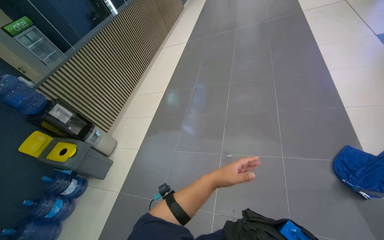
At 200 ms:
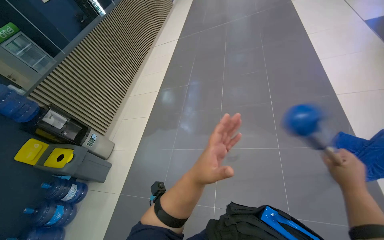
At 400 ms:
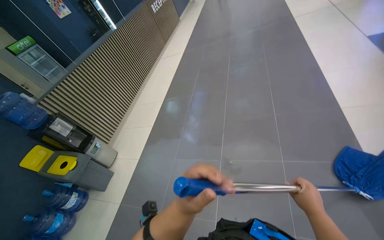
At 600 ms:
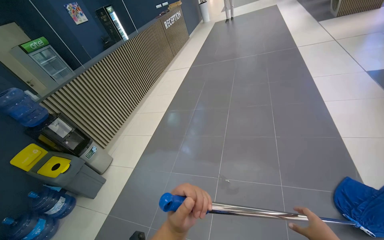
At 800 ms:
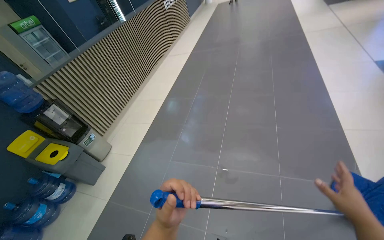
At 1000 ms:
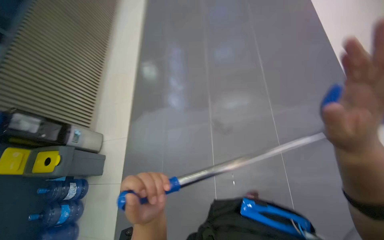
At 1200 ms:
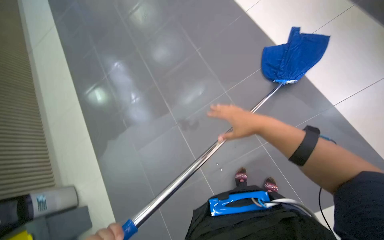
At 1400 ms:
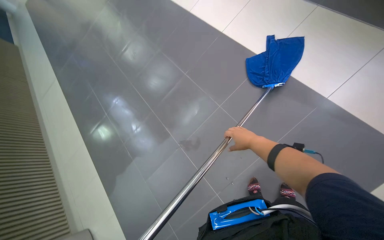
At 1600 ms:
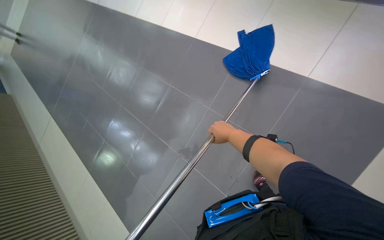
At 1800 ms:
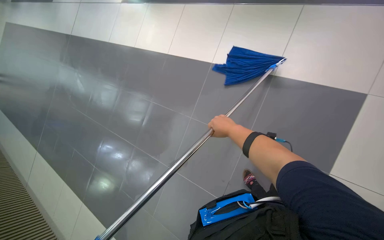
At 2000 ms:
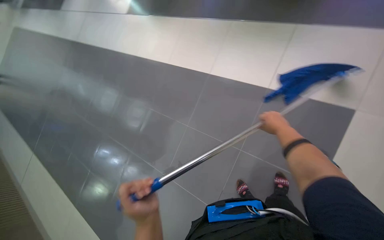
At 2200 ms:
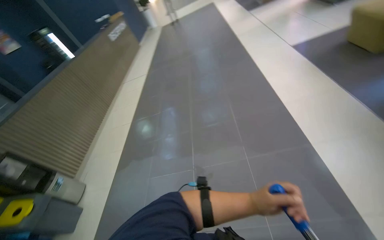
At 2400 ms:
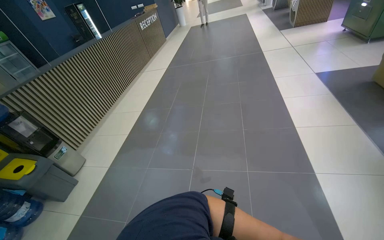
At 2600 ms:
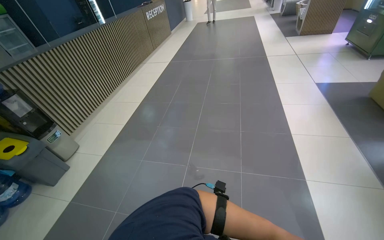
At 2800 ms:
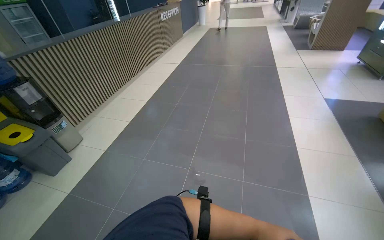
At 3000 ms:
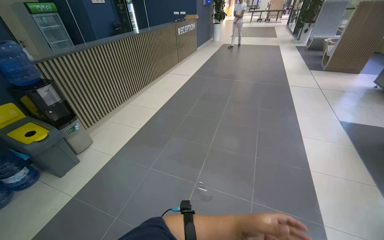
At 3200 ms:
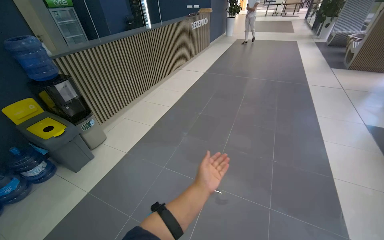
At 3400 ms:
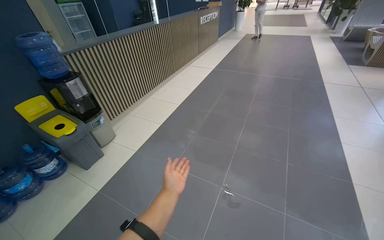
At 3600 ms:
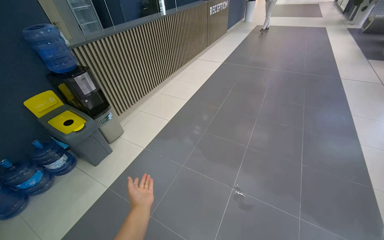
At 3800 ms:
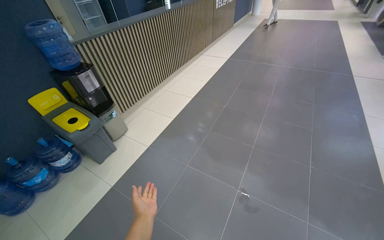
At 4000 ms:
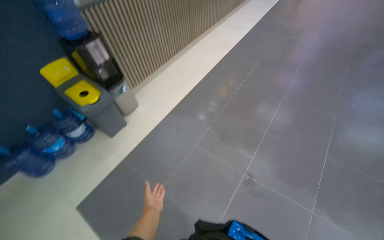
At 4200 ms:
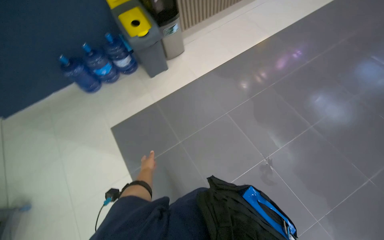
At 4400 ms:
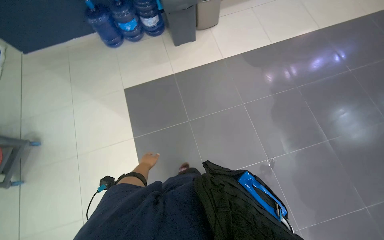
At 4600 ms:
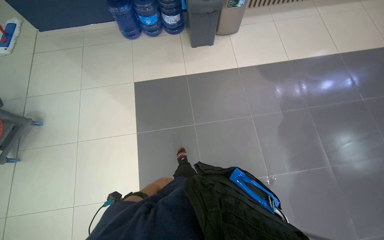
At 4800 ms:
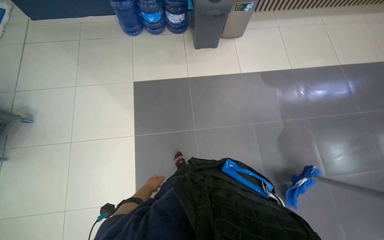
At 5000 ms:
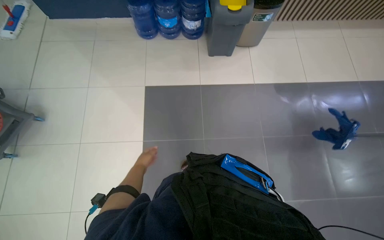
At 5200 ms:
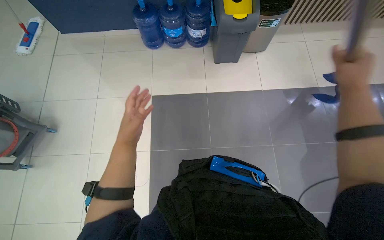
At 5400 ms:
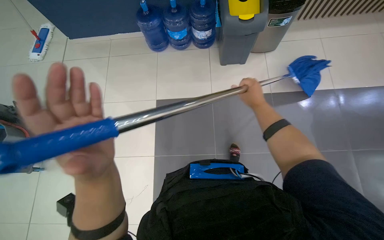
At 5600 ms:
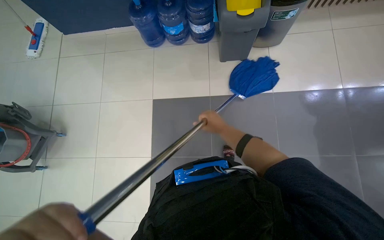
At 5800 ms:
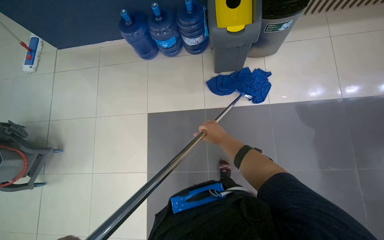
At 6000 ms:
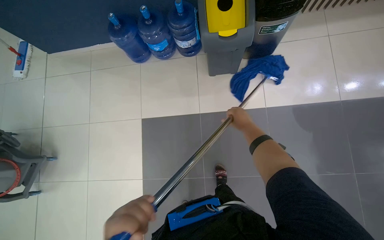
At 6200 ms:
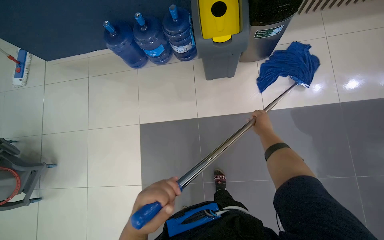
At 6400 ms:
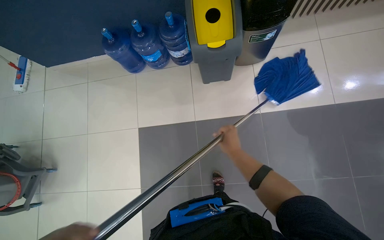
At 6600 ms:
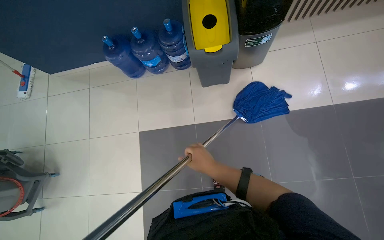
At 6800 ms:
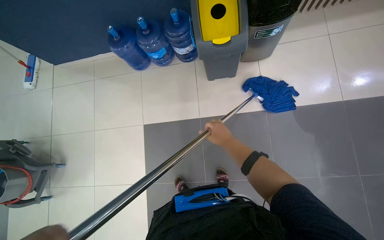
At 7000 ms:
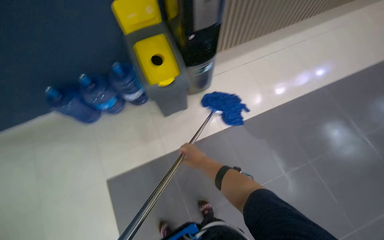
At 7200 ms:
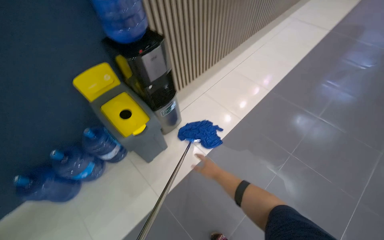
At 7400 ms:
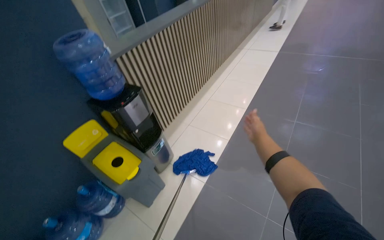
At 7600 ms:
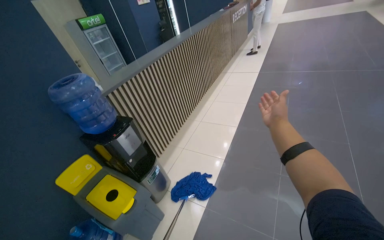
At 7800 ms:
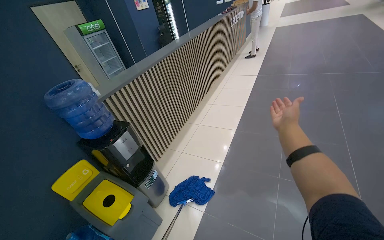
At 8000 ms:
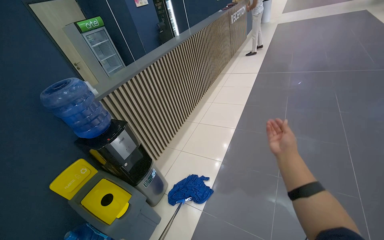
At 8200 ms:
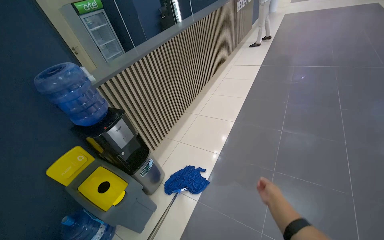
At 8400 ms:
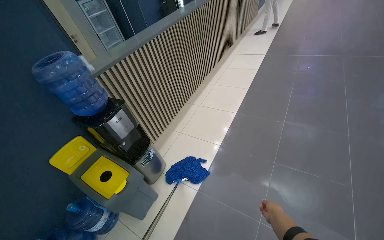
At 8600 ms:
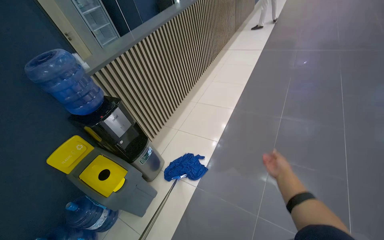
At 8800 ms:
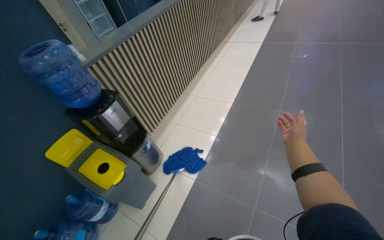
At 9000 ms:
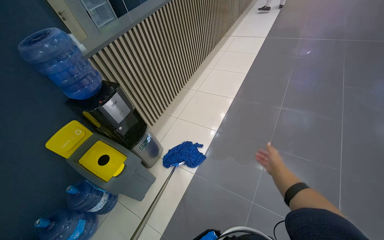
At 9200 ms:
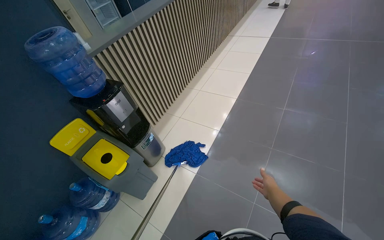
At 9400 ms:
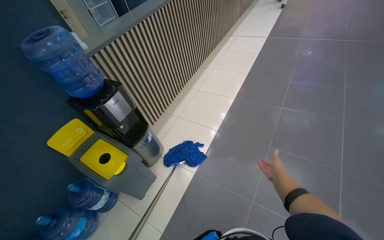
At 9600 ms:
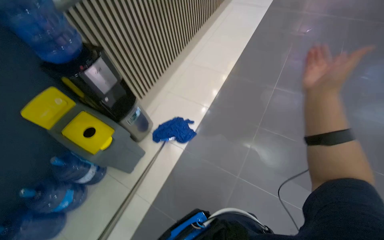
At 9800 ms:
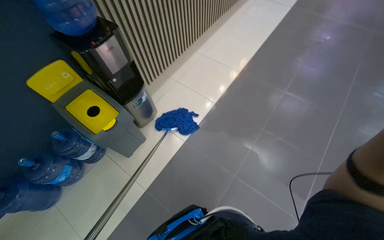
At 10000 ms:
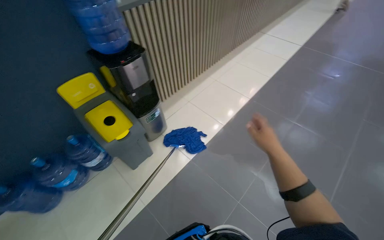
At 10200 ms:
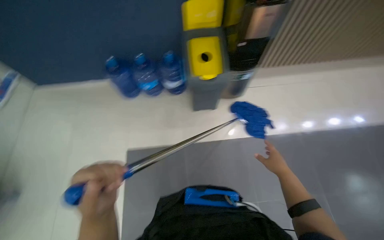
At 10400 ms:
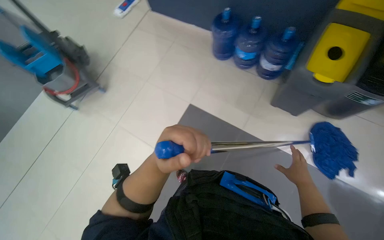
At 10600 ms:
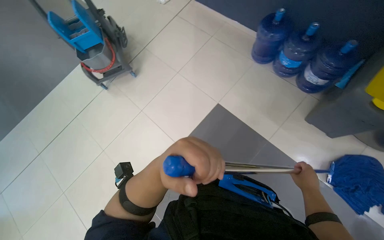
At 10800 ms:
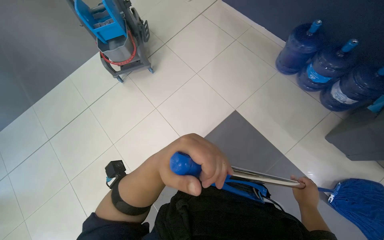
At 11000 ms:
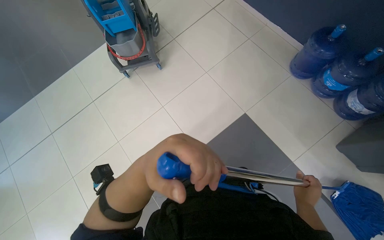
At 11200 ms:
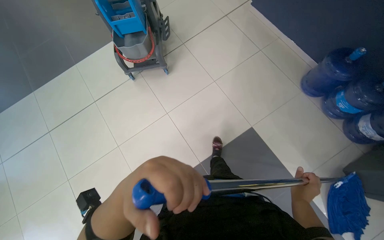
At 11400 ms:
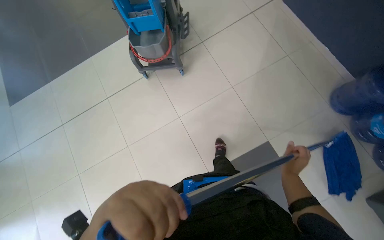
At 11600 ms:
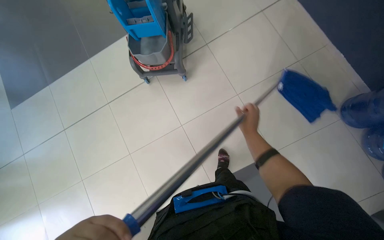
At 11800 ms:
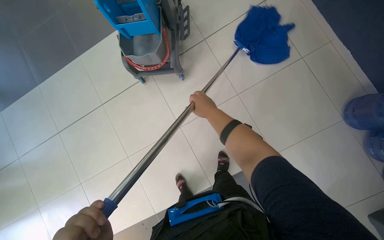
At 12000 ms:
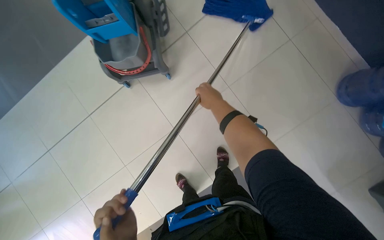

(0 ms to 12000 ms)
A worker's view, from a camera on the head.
Job: mopping floor.
The whole recording: Mopping floor with blue mop. The worker mops the floor with a blue mop.
0 ms - 1600 ms: The scene turns approximately 65 degrees counterclockwise in the picture.
1600 ms - 3000 ms: The wearer moves some 2.5 m. Everything in view rotates some 30 degrees clockwise.
3000 ms - 4400 ms: The camera travels approximately 60 cm. The wearer looks some 50 degrees further to the left. The wearer looks roughly 40 degrees further downward.
4400 ms - 6000 ms: The wearer moves roughly 80 cm.
6000 ms - 7600 ms: The wearer's head swings some 60 degrees to the right. The camera pitches upward, by approximately 45 degrees.
7600 ms - 9000 ms: The right hand goes up and down the picture, about 30 cm each way, reversing 2 times.
10400 ms - 12000 ms: The camera travels approximately 1 m. The view tilts approximately 20 degrees downward.

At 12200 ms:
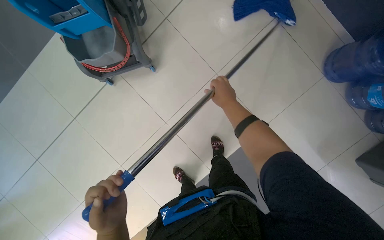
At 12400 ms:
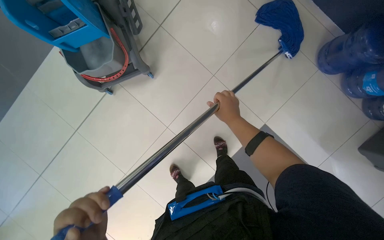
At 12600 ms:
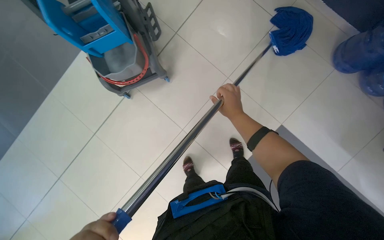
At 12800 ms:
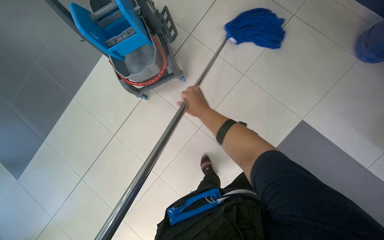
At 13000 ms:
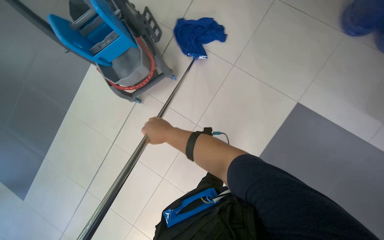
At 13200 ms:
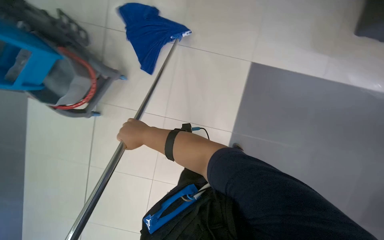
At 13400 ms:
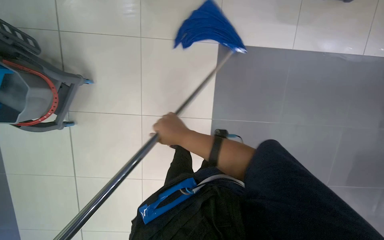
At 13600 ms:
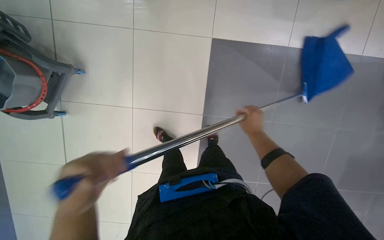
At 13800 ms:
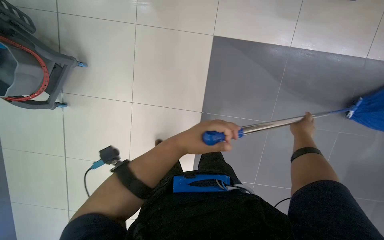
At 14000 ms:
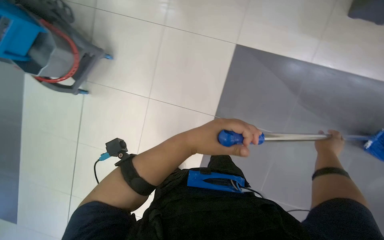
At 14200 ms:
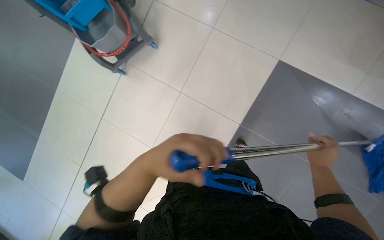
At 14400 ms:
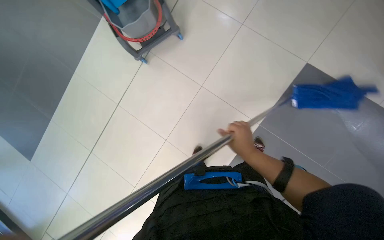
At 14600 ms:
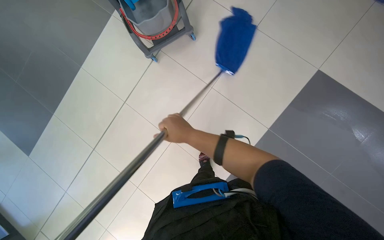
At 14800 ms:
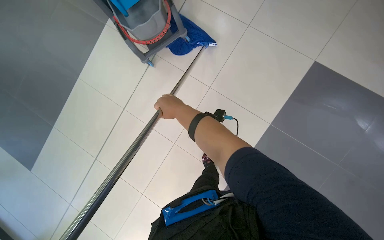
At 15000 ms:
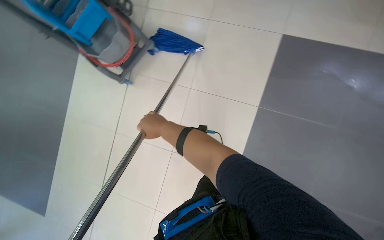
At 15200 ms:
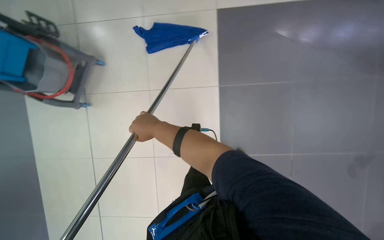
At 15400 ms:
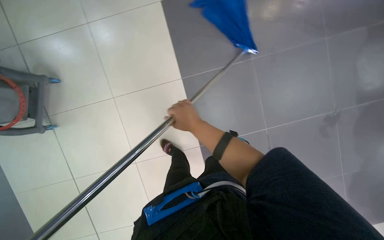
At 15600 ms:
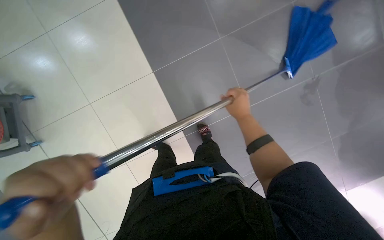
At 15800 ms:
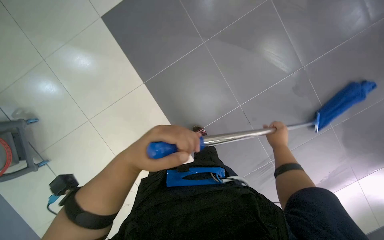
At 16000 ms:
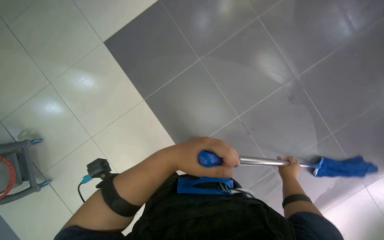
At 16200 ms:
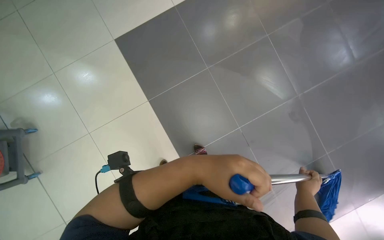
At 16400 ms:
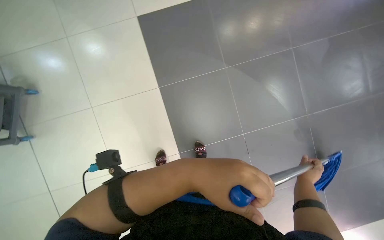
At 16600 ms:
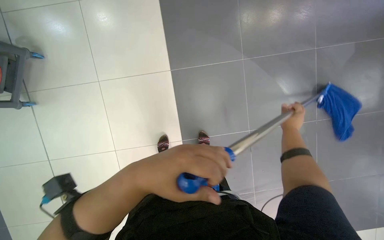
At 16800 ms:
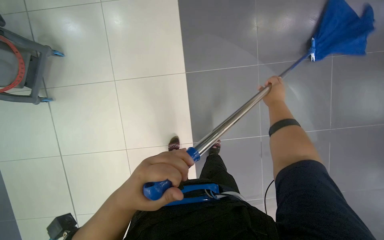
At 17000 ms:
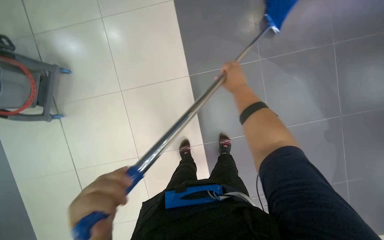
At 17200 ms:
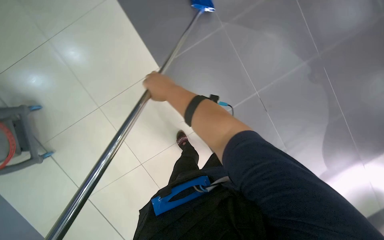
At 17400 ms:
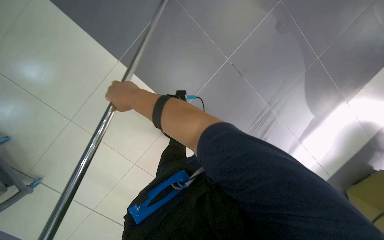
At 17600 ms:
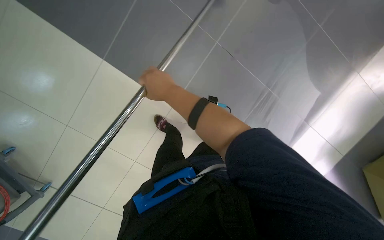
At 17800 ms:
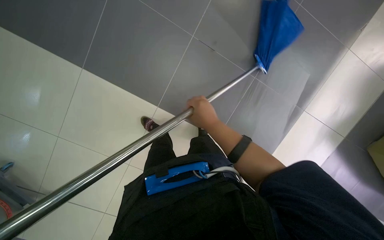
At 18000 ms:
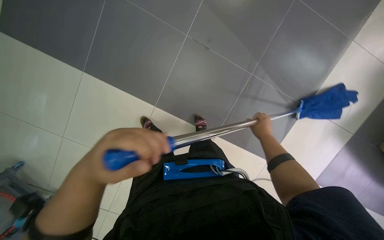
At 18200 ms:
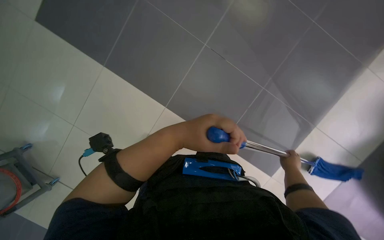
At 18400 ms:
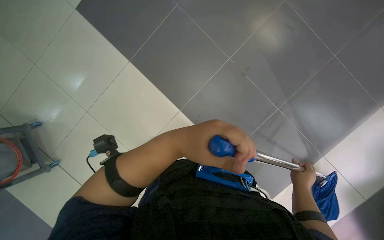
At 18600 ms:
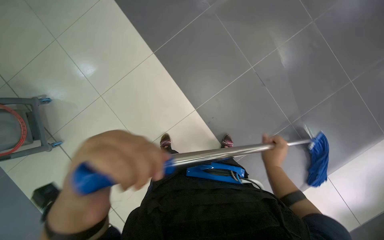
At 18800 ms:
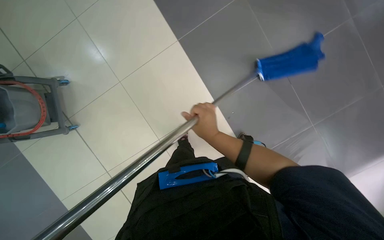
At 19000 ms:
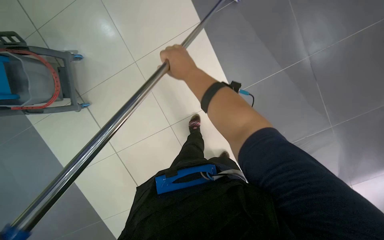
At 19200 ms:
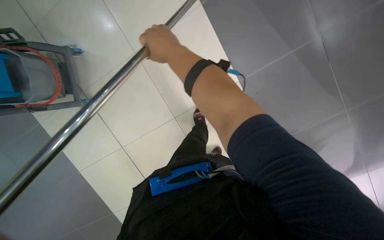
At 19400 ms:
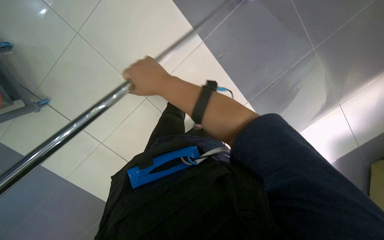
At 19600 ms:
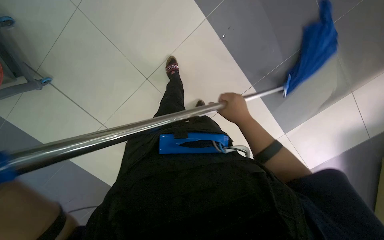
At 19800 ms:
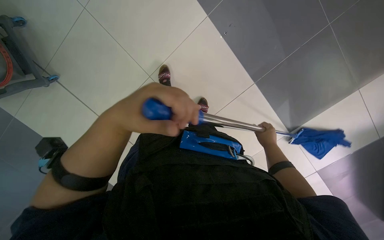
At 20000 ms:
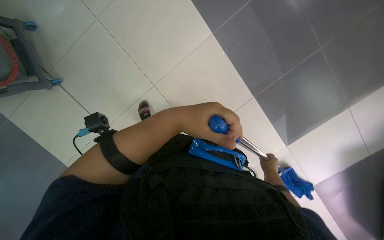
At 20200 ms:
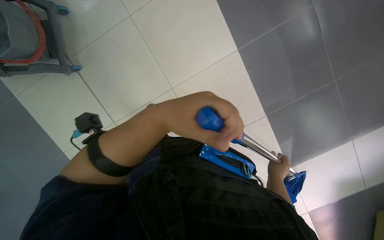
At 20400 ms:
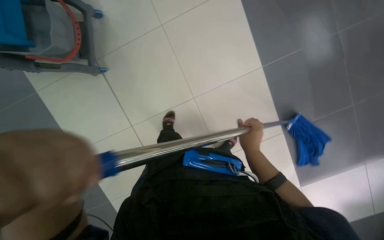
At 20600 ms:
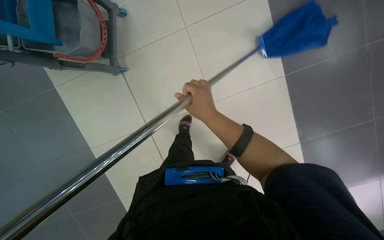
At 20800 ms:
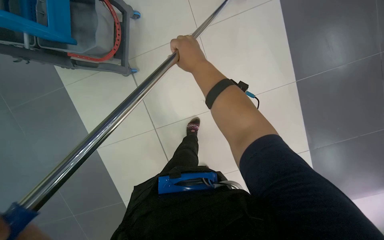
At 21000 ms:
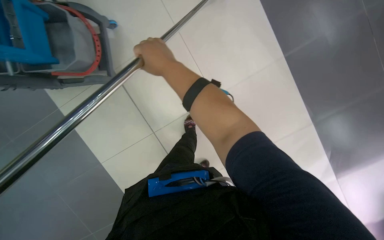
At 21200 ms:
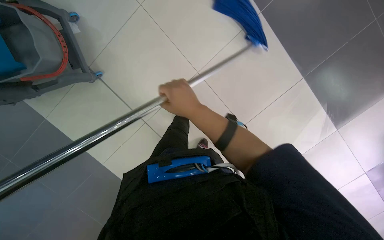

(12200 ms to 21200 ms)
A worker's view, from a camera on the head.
Job: mopping floor.
The whole recording: Mopping floor with blue mop. The worker mops the floor with a blue mop.
12200 ms - 13800 ms: The right hand shifts roughly 60 cm down the picture and to the right.
15200 ms - 16600 ms: The camera travels about 50 cm.
16600 ms - 18200 ms: Everything in view rotates roughly 30 degrees counterclockwise.
18200 ms - 19800 ms: The camera pitches downward, by roughly 20 degrees.
